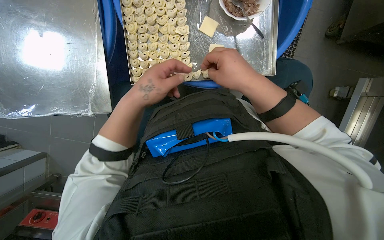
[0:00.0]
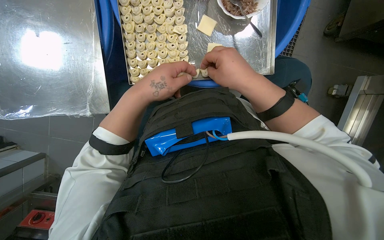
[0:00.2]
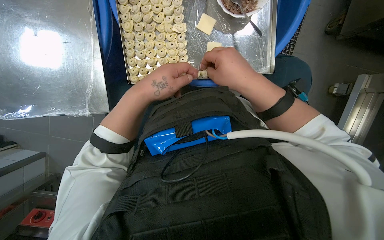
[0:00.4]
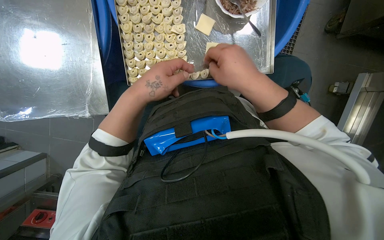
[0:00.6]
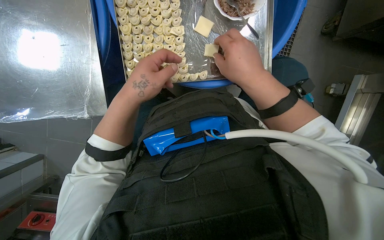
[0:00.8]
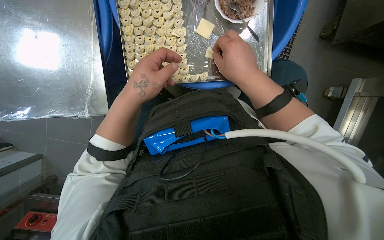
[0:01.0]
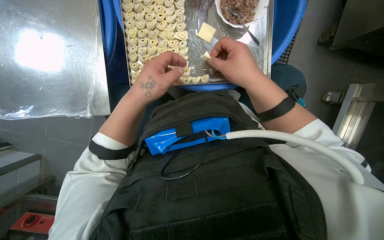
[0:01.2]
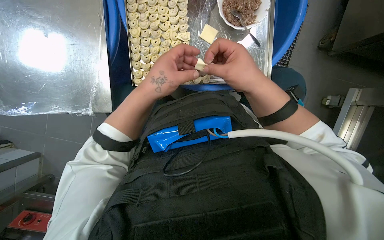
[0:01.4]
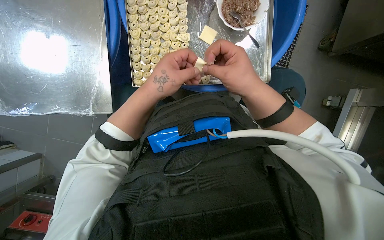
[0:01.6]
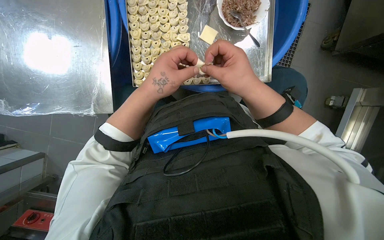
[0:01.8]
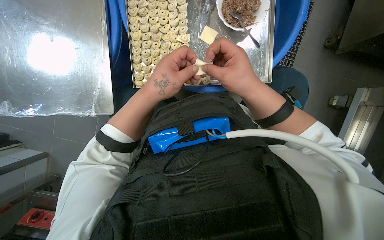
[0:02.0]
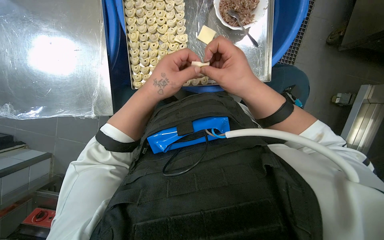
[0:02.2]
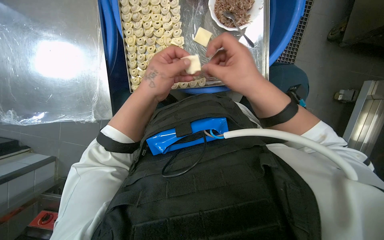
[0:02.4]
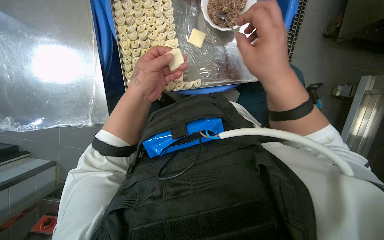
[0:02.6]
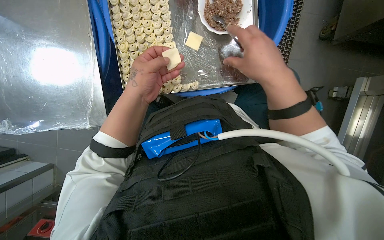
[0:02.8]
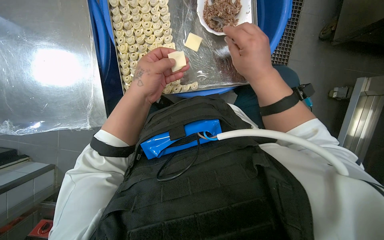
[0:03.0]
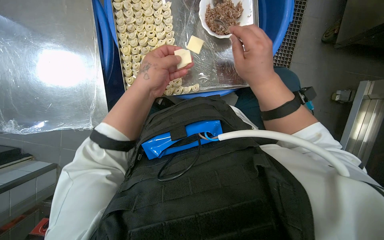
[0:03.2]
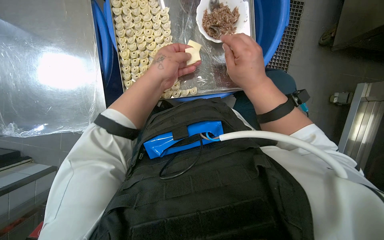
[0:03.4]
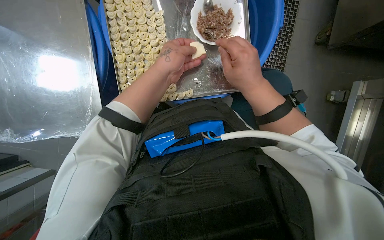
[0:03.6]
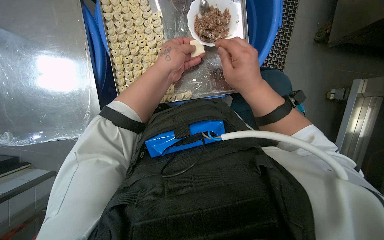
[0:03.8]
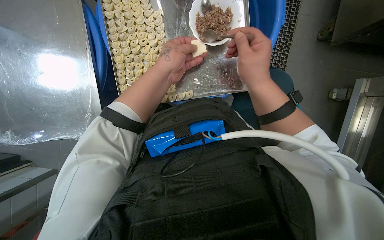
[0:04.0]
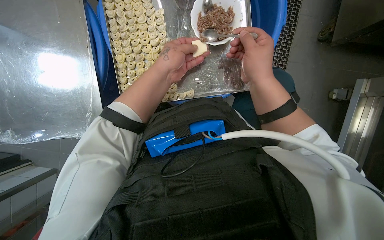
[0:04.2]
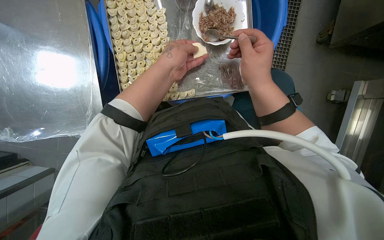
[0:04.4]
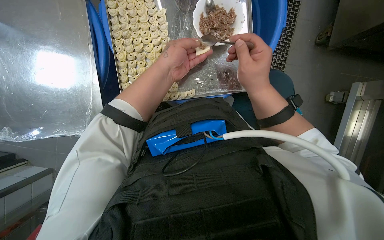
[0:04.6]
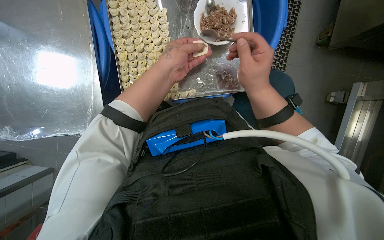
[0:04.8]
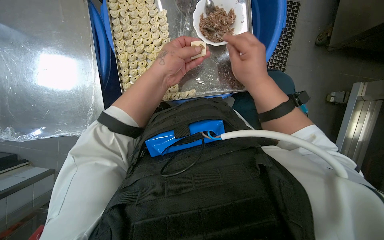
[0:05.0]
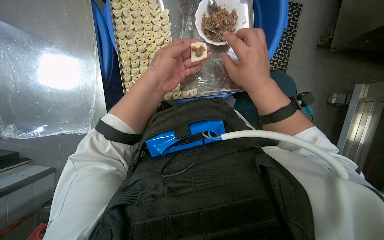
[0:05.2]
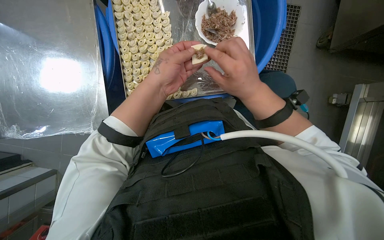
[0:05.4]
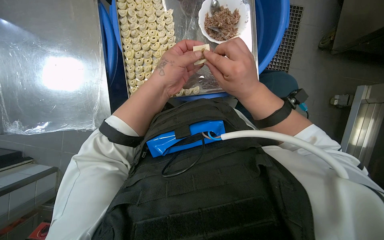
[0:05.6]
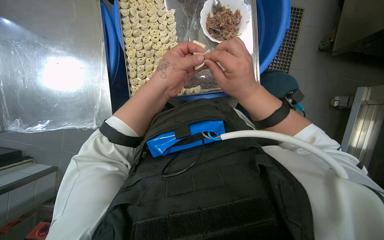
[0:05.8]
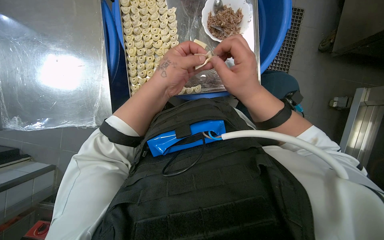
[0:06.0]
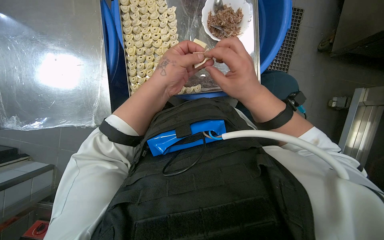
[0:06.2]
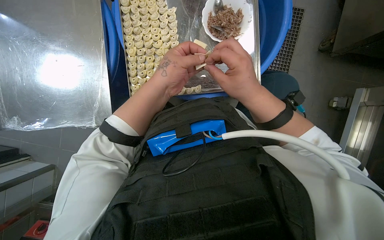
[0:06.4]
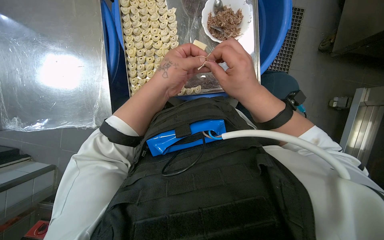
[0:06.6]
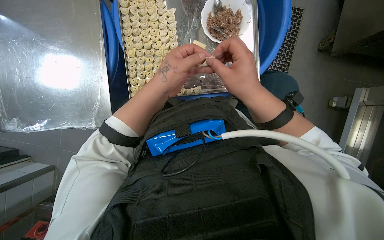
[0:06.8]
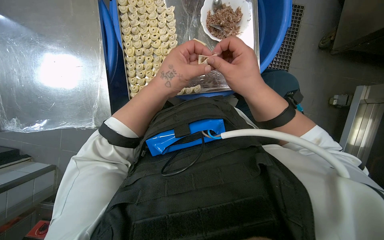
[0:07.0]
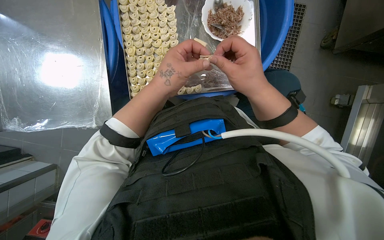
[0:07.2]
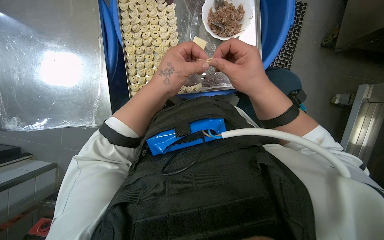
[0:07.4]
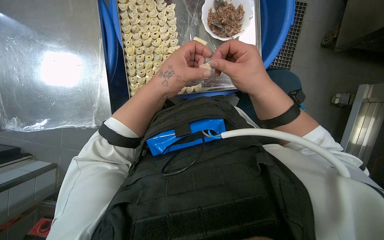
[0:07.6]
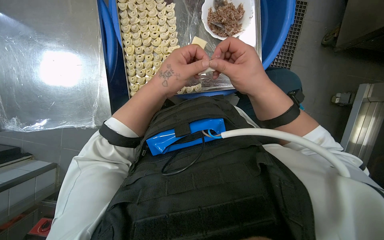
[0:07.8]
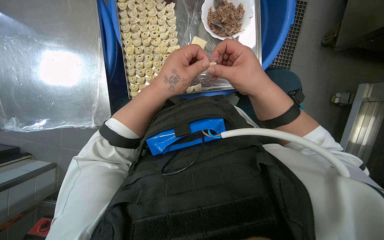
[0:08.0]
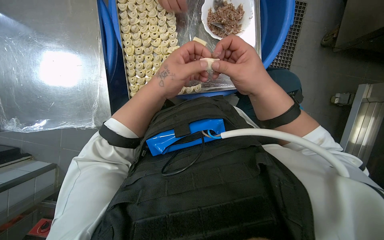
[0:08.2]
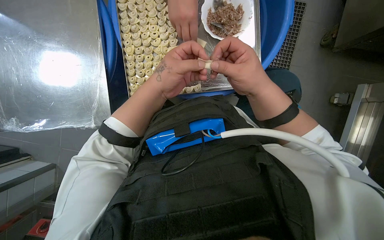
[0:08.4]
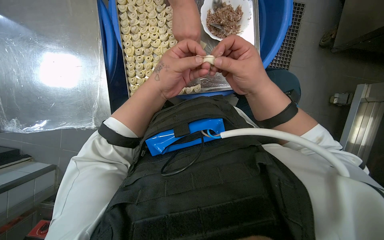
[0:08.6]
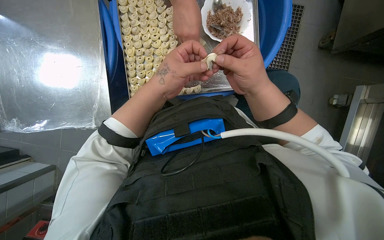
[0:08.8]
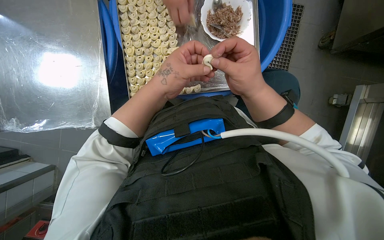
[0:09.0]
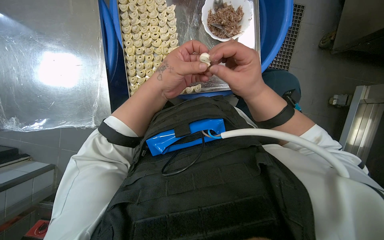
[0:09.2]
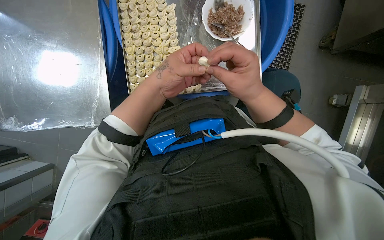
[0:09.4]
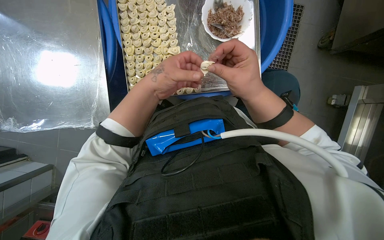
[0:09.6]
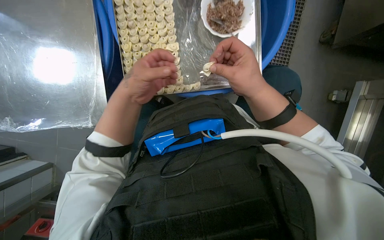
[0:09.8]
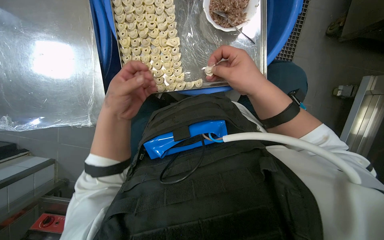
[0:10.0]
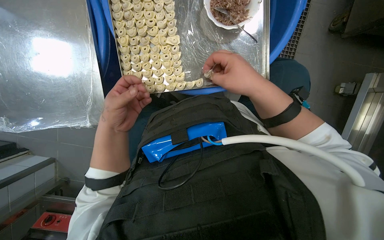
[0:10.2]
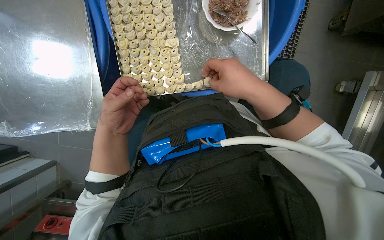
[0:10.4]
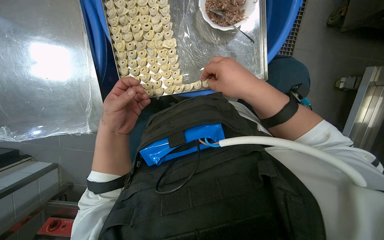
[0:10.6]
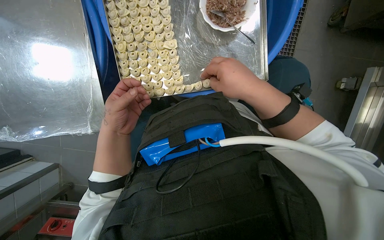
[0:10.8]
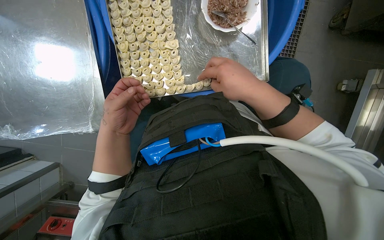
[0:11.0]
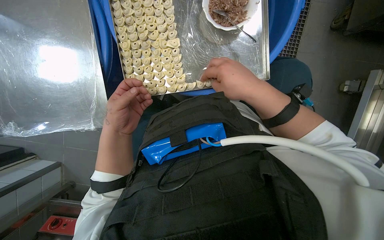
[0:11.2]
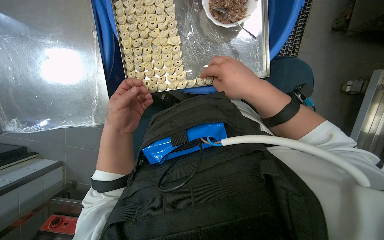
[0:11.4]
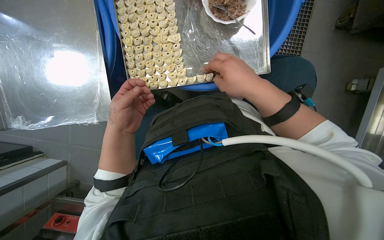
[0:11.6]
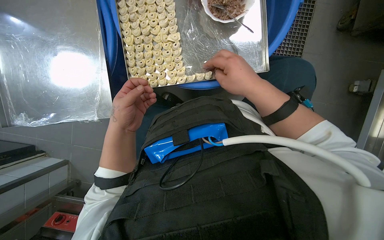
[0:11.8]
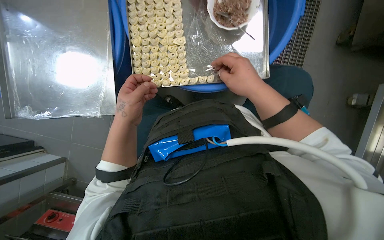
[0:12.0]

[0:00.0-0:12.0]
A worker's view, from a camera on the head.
Job: preparing food.
The whole recording: Filling dough pieces with meat. The worker continues to fill dough pieces with meat and shape them before placing them on a tray.
0:00.0 to 0:01.6: The hands work in one place, with small movements.
0:01.6 to 0:03.0: The hands stay close to where they were, moving slightly.
0:06.0 to 0:09.0: The hands are busy where they are.
0:09.0 to 0:10.4: The left hand goes roughly 15 cm to the left.
0:10.4 to 0:12.0: The hands stay close to where they were, moving slightly.

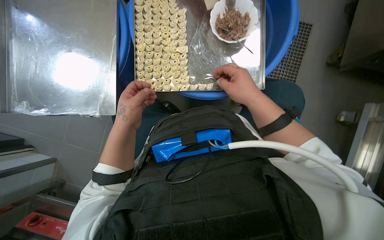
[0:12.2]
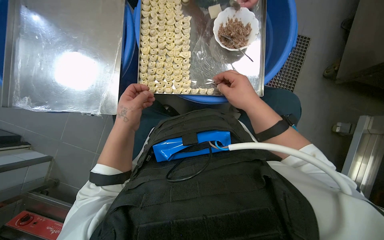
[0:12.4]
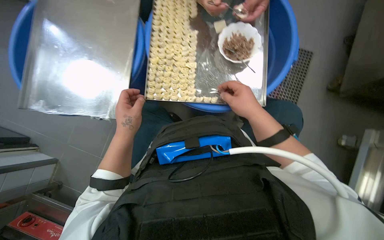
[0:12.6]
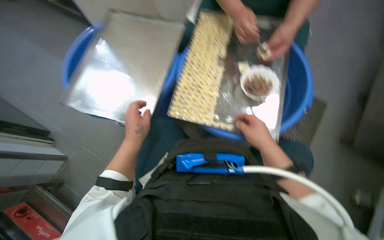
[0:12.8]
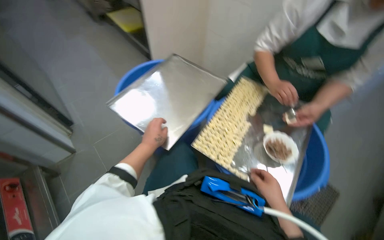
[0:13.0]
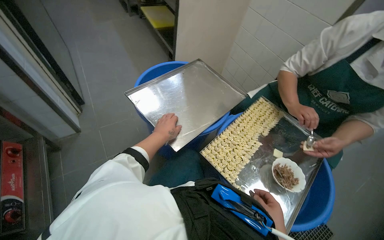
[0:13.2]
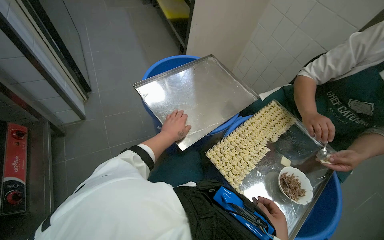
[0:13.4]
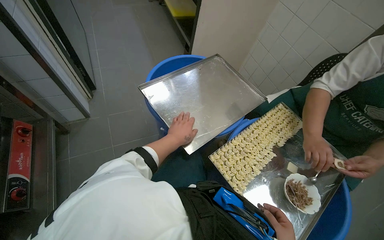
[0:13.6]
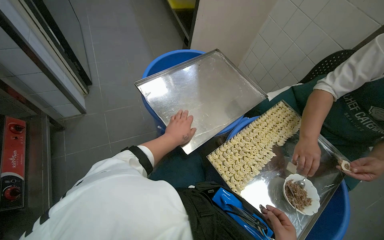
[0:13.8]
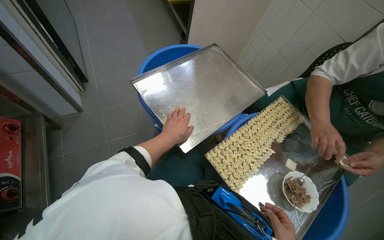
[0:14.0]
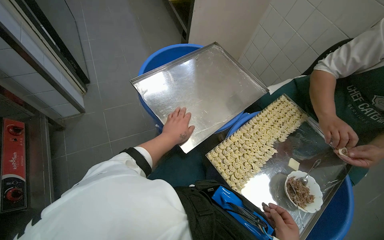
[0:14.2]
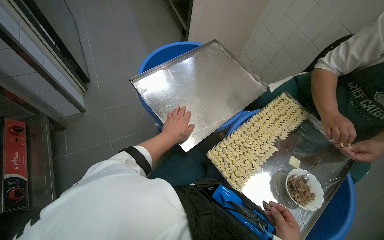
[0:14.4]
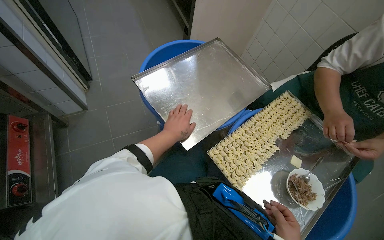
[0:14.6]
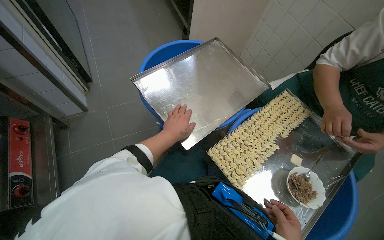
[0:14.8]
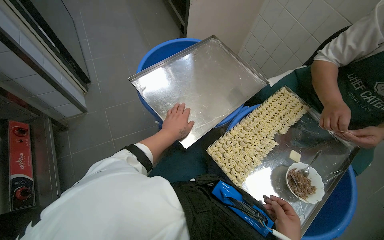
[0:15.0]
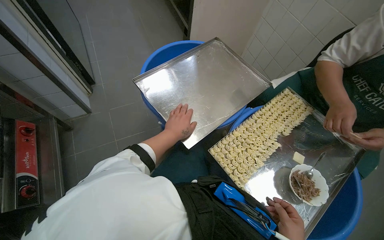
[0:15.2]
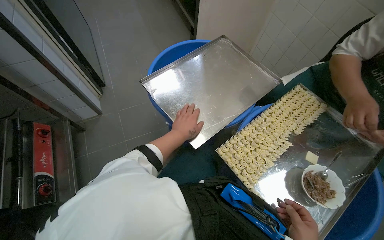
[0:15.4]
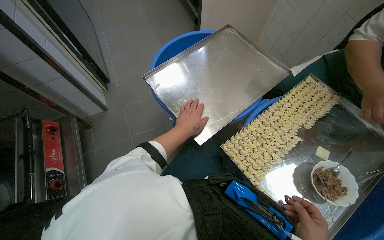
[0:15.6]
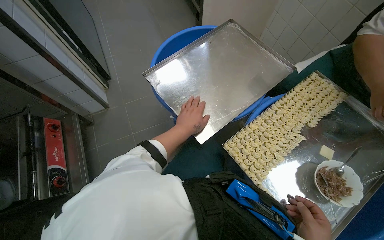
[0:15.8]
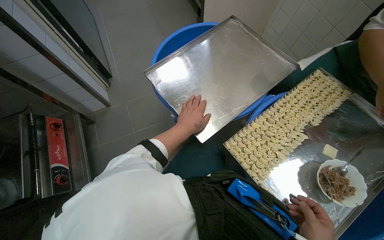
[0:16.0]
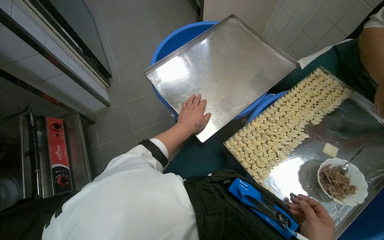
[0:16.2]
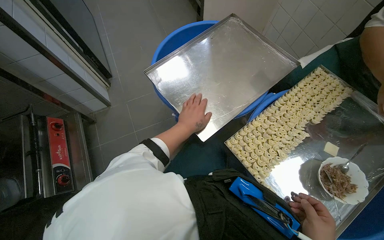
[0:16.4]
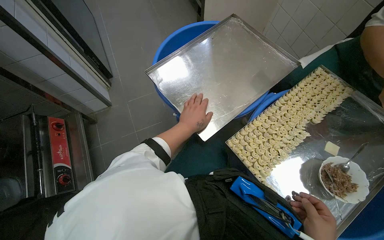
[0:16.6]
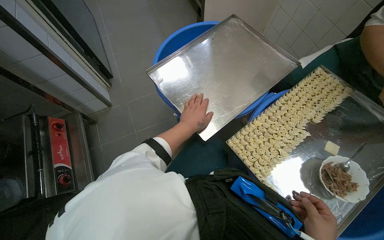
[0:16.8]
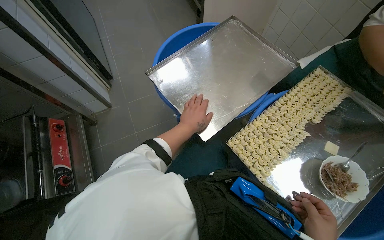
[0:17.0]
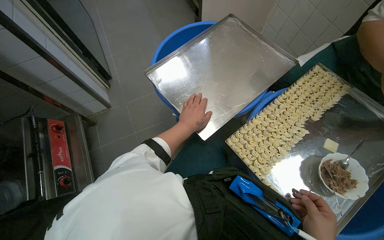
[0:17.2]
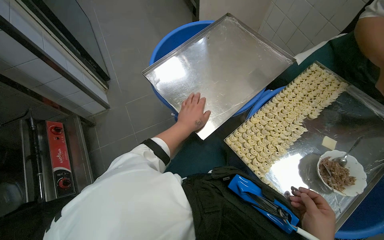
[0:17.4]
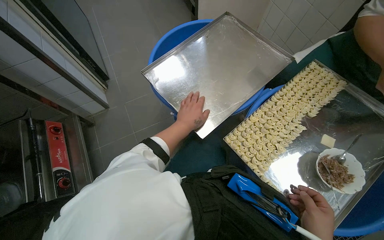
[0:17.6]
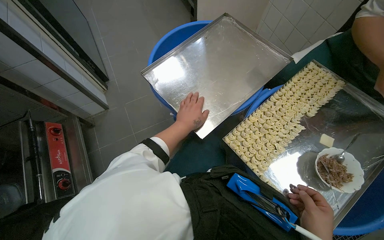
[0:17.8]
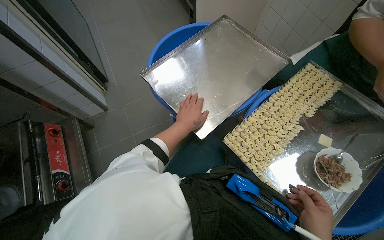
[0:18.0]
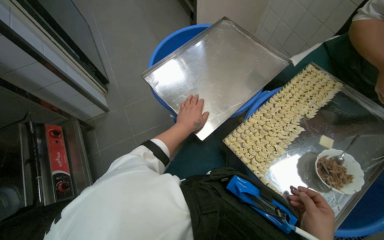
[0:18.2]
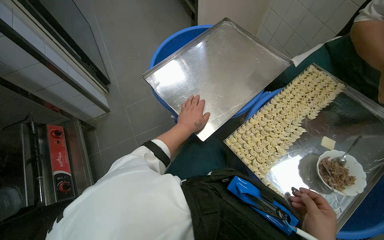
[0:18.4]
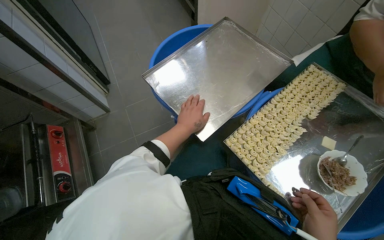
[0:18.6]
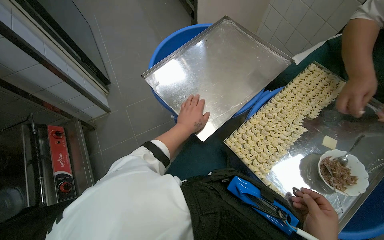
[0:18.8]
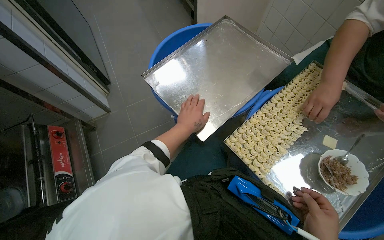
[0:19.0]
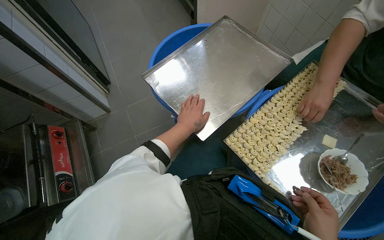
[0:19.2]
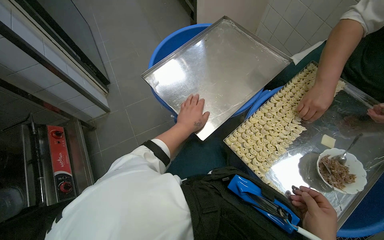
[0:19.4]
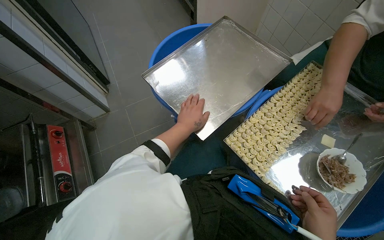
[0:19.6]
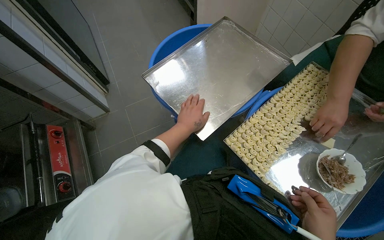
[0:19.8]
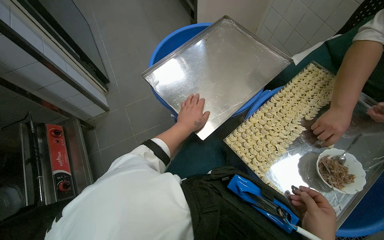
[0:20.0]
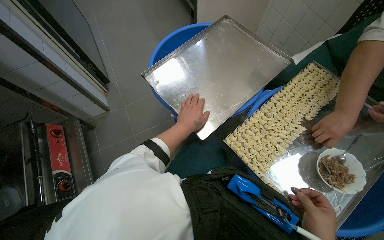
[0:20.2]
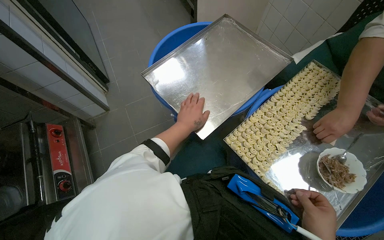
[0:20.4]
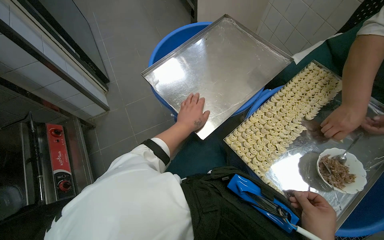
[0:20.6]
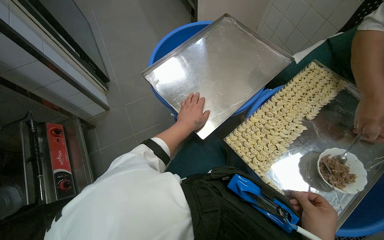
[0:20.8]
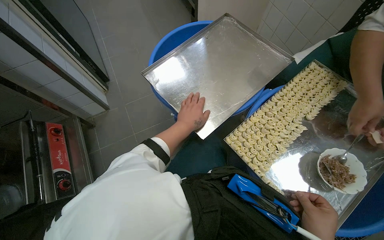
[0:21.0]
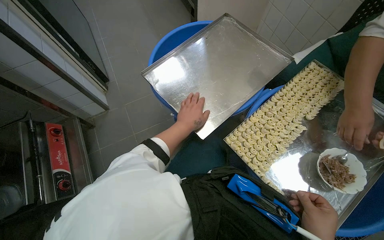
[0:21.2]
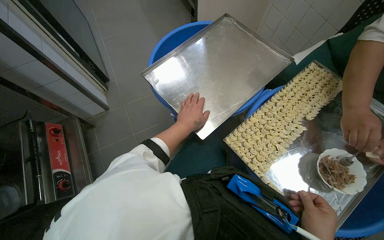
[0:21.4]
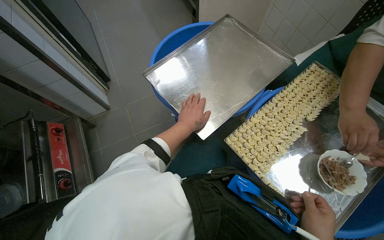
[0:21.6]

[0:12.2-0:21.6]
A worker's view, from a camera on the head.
Job: preparing food.
The whole recording: Filling dough pieces with meat. The worker continues to fill dough pieces with meat and shape them before placing them on a tray.
0:12.2 to 0:13.8: The wearer looks roughly 55 degrees further to the left. The view tips upward by approximately 30 degrees.
